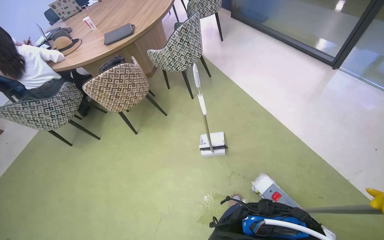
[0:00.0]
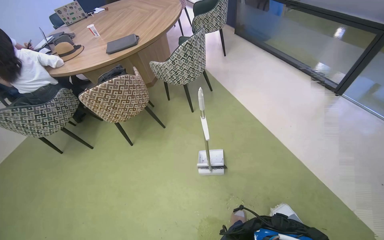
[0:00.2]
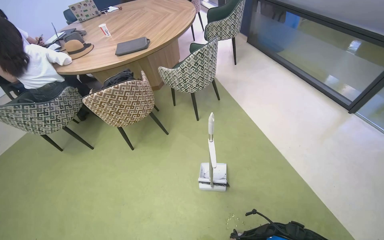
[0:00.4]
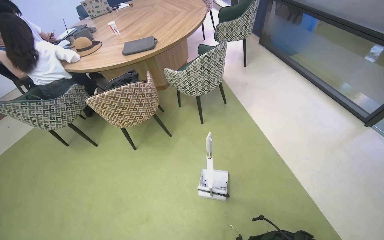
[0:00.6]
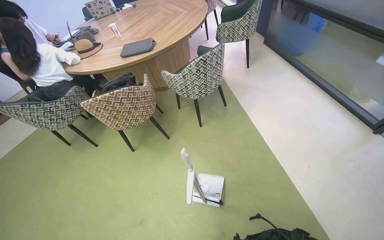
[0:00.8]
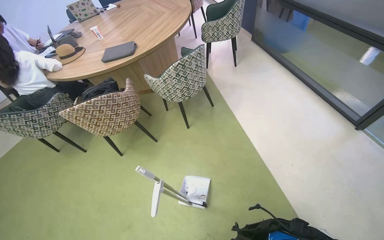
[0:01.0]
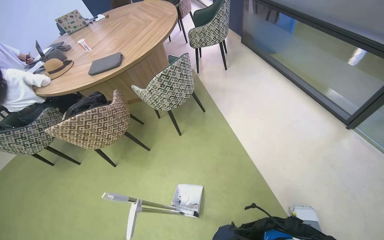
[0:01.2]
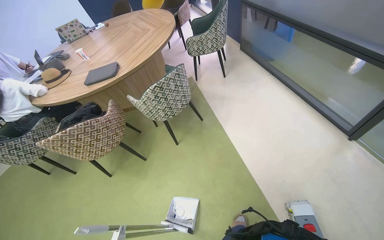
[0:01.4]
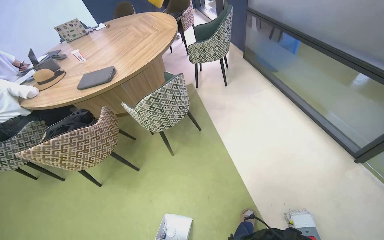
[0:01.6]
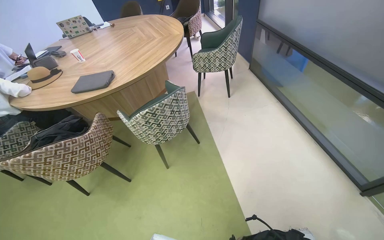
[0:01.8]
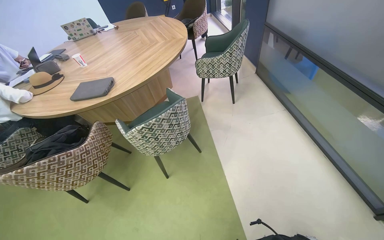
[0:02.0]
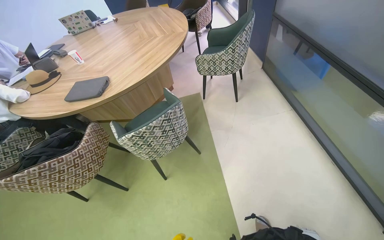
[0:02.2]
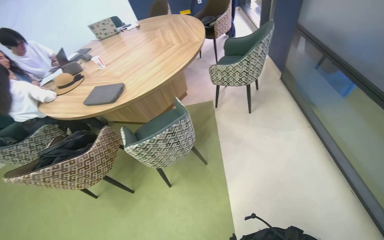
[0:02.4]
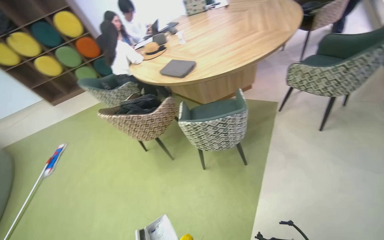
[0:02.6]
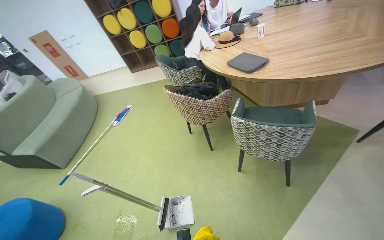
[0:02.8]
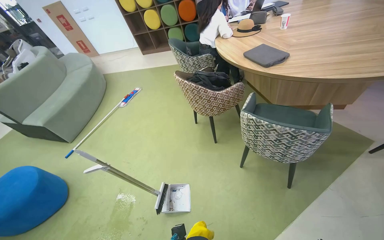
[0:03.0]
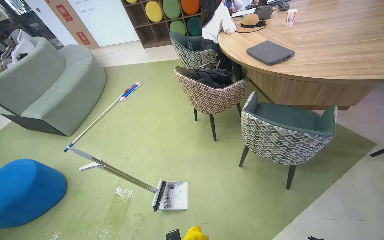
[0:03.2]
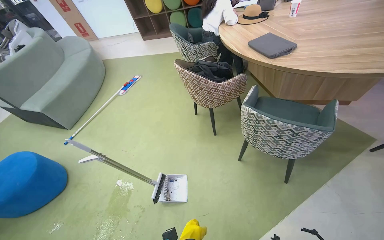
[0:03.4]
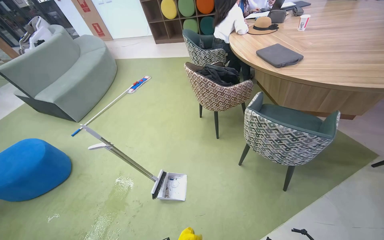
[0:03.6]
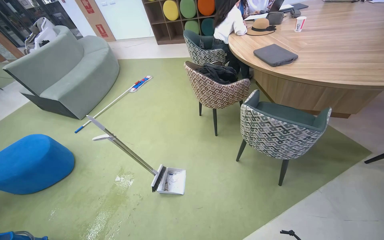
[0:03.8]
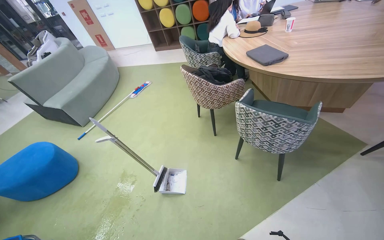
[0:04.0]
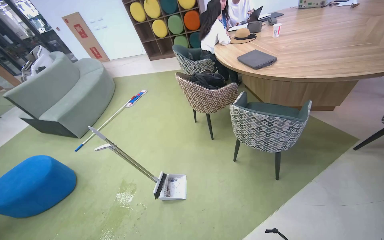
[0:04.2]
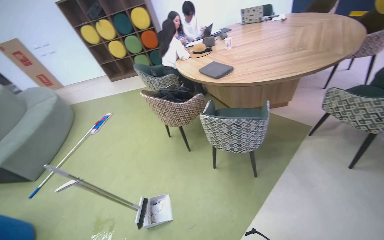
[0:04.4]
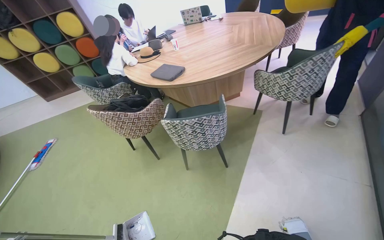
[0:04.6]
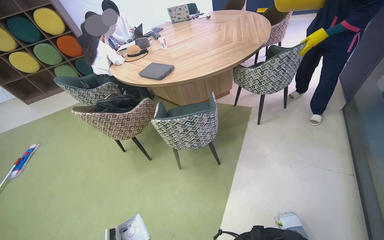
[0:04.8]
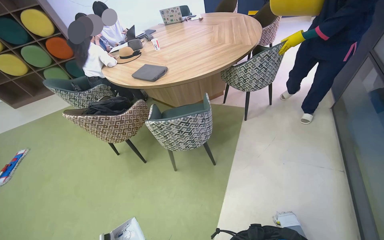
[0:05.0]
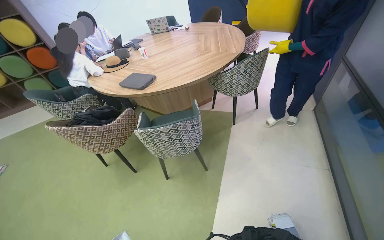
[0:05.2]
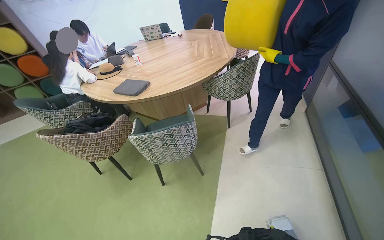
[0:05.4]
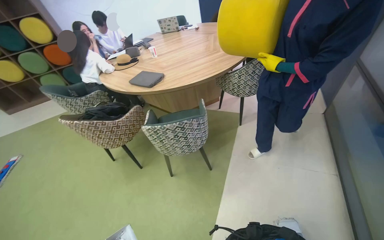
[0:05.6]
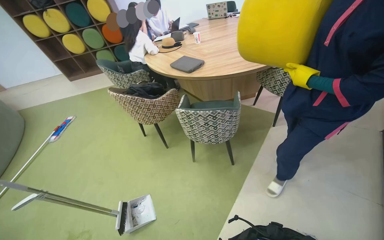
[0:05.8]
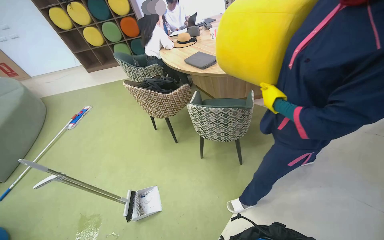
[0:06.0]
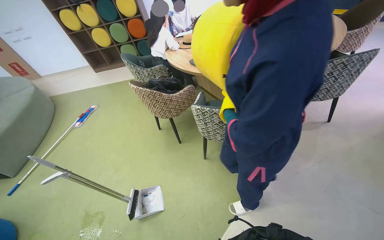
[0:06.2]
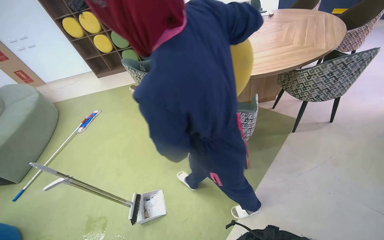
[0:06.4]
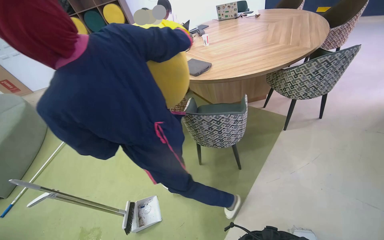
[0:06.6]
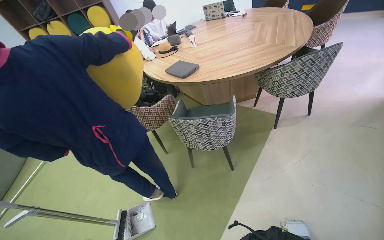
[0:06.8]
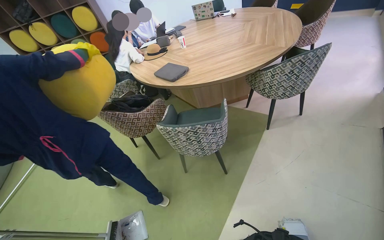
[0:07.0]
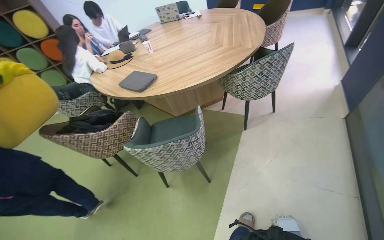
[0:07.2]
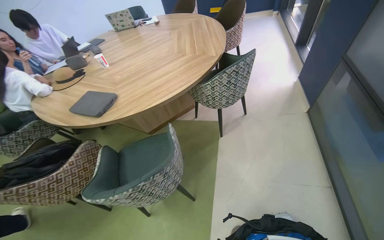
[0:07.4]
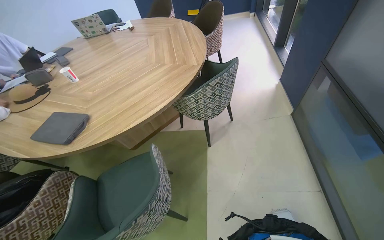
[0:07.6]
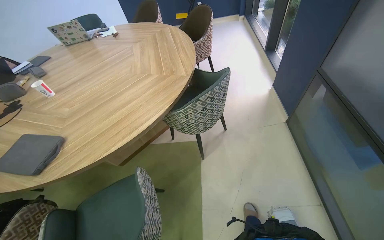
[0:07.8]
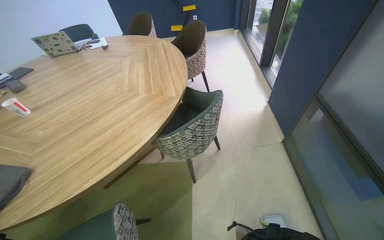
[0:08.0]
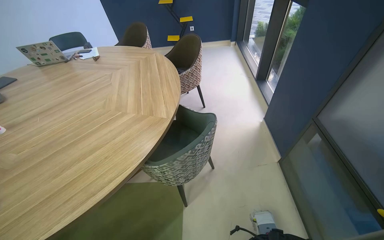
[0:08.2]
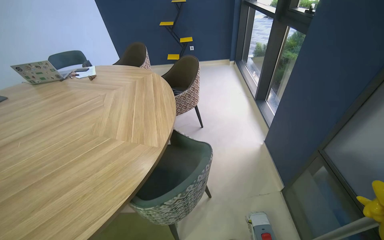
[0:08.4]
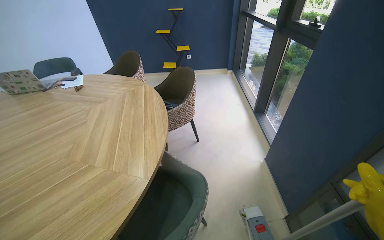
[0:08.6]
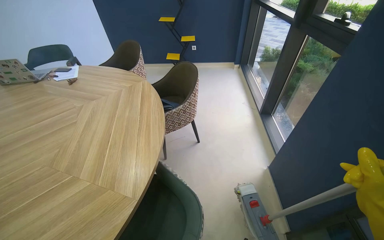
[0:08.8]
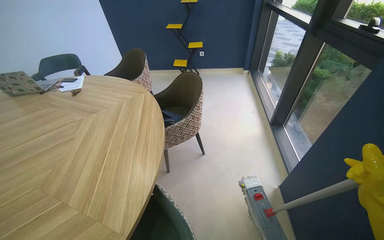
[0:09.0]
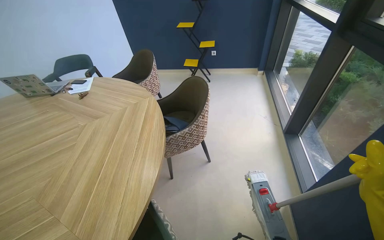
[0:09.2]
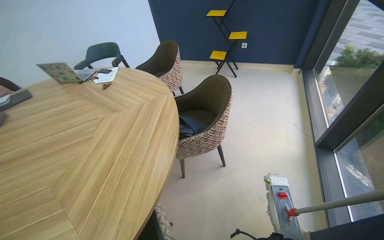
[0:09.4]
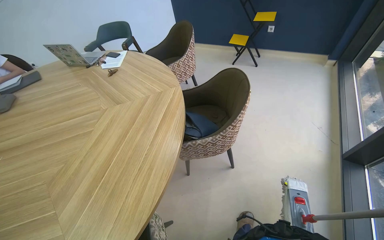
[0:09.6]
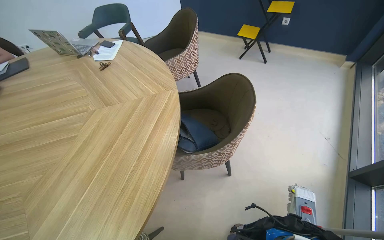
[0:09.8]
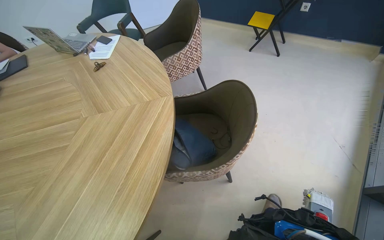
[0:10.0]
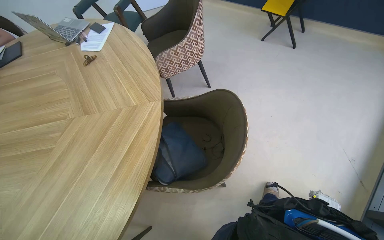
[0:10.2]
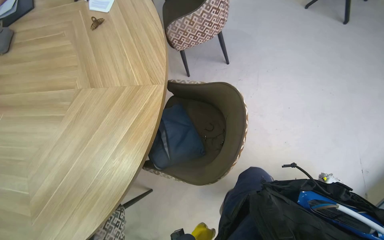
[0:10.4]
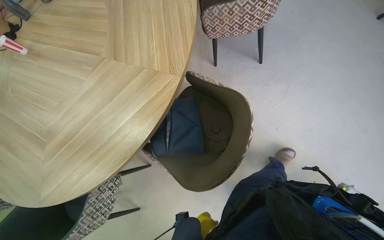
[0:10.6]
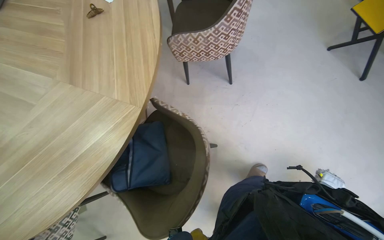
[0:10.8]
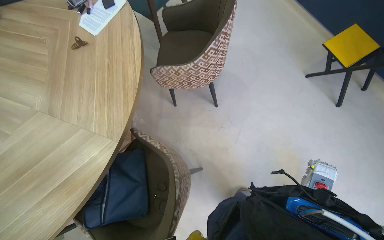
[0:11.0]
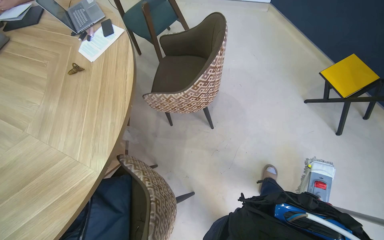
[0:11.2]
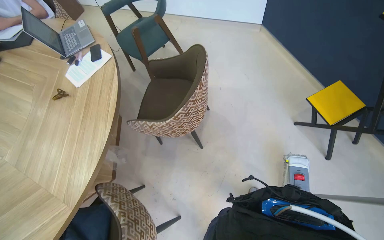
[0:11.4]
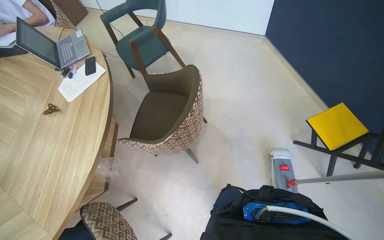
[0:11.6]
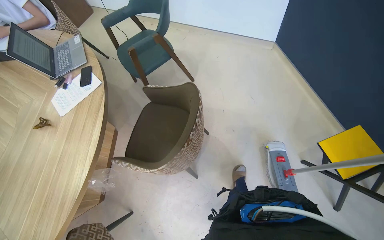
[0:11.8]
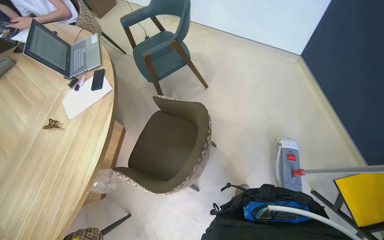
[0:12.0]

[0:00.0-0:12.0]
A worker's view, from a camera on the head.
Job: mopping floor.
The whole recording: Mopping floor. The worker continues mopping the floor in the office.
0:00.0 to 0:01.6: The wearer moves some 80 cm.
0:01.6 to 0:03.0: The camera is carried approximately 50 cm. The wearer looks some 75 degrees further to the left. The camera pitches downward, by some 15 degrees.
0:06.0 to 0:07.6: The head travels roughly 60 cm. The head rotates approximately 35 degrees to the right.
0:07.6 to 0:09.0: The head travels about 1 m.
0:09.0 to 0:10.4: The wearer moves some 1 m. The wearer's head swings some 45 degrees to the left. The wearer looks some 40 degrees further downward.
0:10.4 to 0:12.0: The head travels some 1 m. The scene rotates clockwise by some 30 degrees.

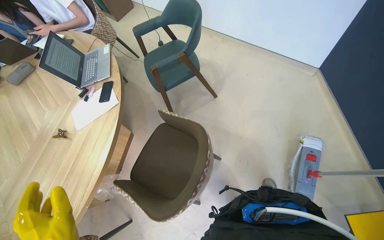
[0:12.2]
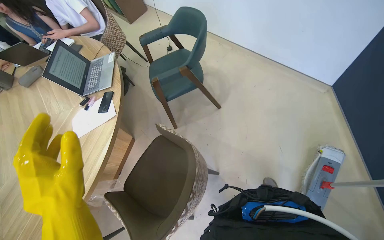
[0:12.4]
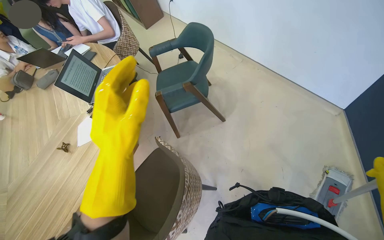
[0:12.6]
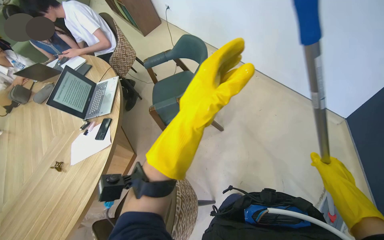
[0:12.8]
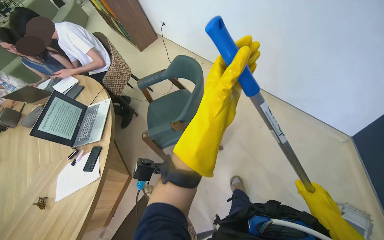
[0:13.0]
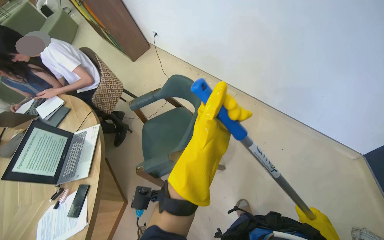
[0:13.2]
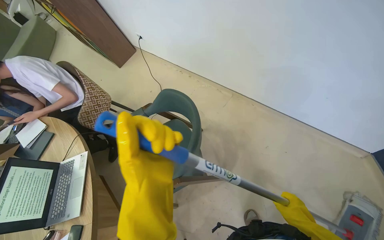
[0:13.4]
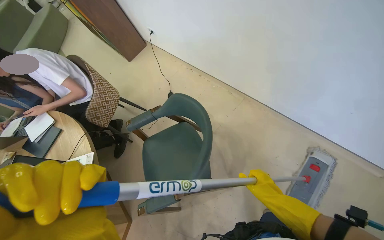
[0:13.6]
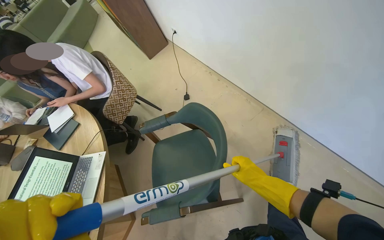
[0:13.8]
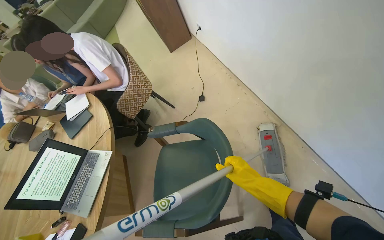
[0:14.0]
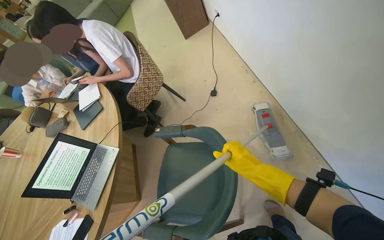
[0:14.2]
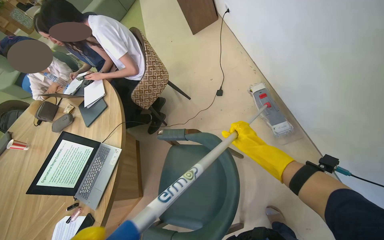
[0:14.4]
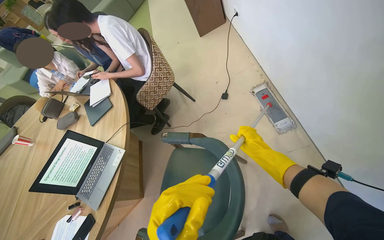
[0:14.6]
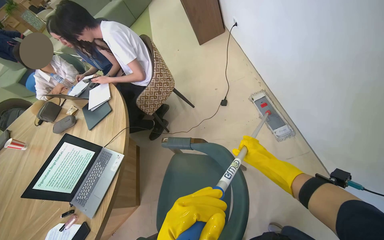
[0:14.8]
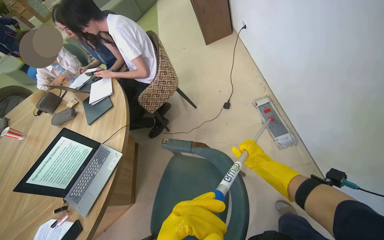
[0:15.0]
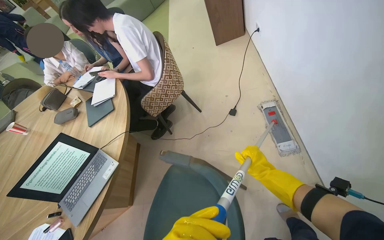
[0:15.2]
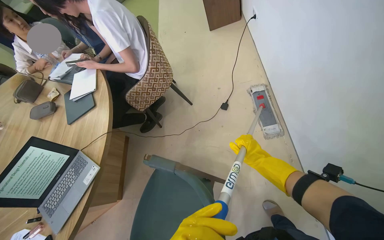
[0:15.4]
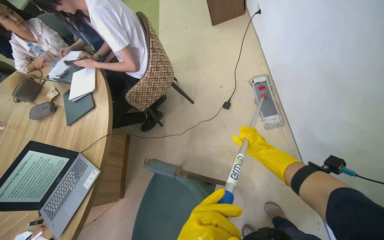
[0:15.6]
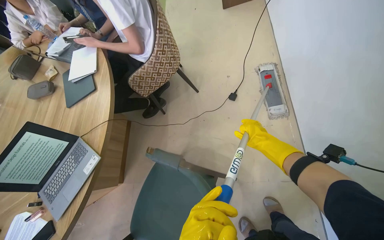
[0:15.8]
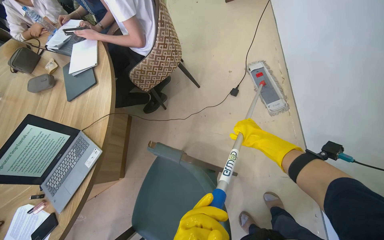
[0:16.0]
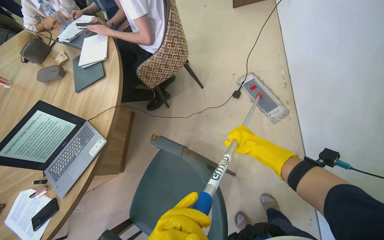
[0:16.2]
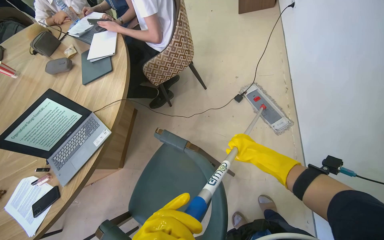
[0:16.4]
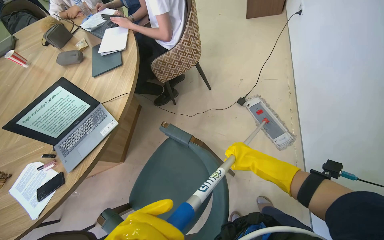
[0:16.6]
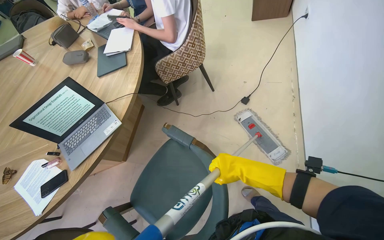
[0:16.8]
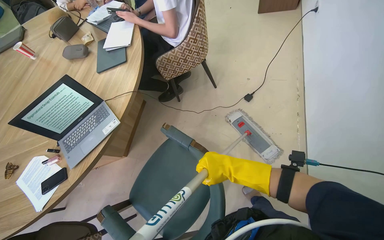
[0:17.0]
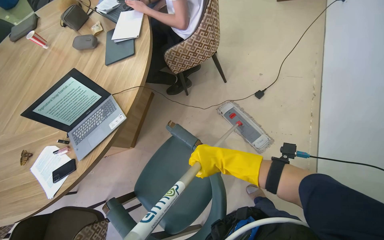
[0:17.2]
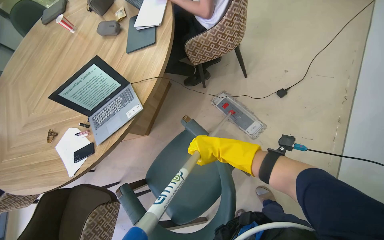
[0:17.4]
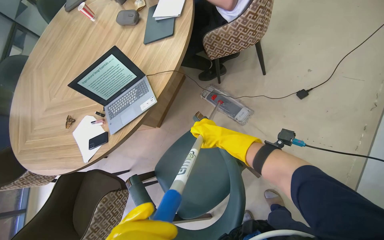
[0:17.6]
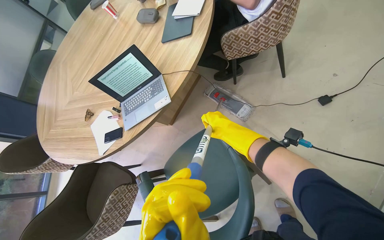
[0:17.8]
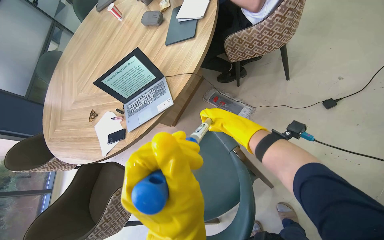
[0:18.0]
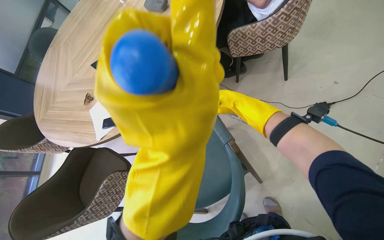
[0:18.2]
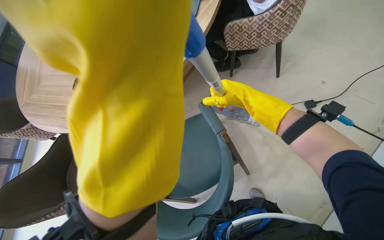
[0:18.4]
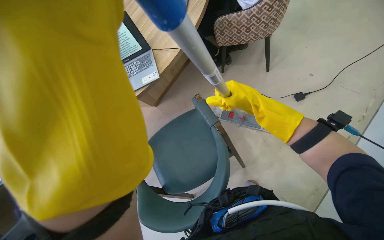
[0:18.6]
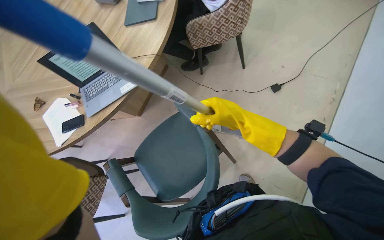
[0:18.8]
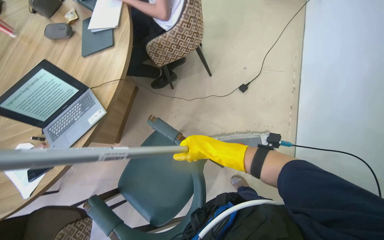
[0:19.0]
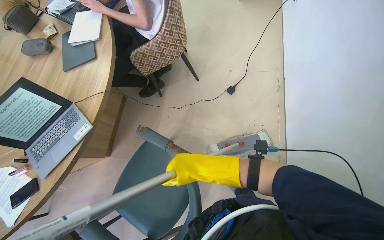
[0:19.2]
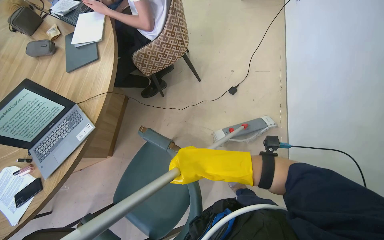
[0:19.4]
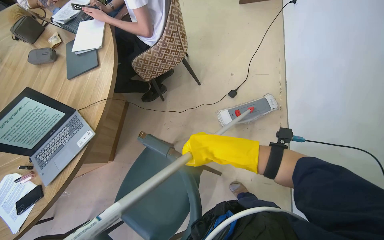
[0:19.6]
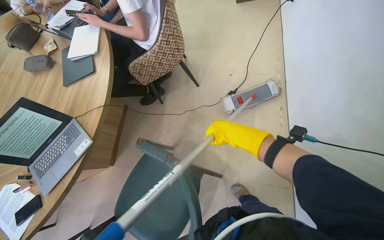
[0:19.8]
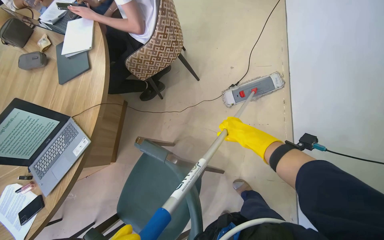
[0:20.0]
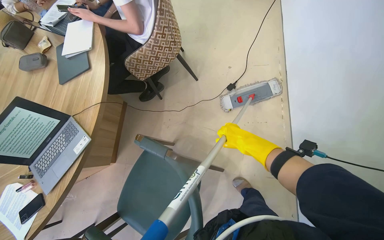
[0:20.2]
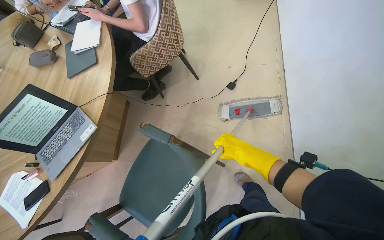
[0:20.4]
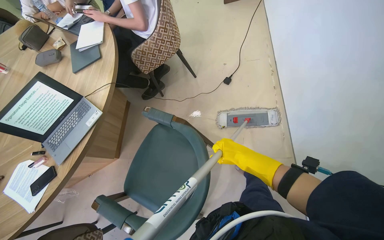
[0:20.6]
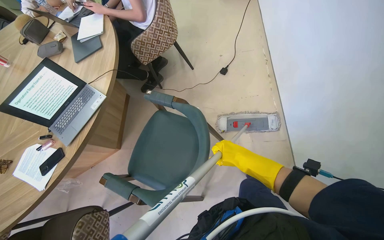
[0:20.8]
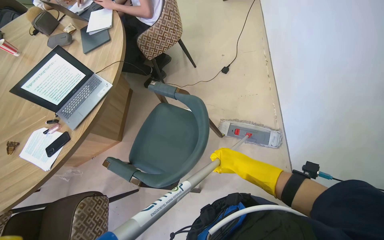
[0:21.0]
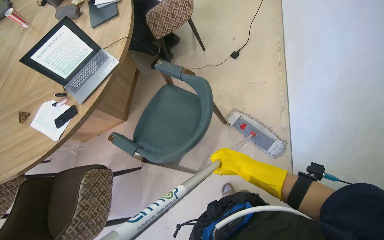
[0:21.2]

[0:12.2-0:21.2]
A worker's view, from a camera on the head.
Job: mopping floor.
The whole recording: Mopping floor. The worker continues mopping the floor in the office.
0:12.2 to 0:13.8: The wearer moves roughly 1 m.
0:13.8 to 0:15.2: The wearer moves approximately 50 cm. The head turns to the left by some 30 degrees.
0:16.6 to 0:18.2: The wearer looks approximately 30 degrees further to the left. The camera pitches downward, by approximately 15 degrees. The right hand travels up the picture by roughly 30 cm.
0:18.2 to 0:19.8: The wearer looks some 30 degrees further to the right.
0:19.8 to 0:21.2: The head travels roughly 50 cm.
